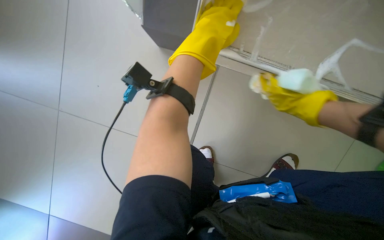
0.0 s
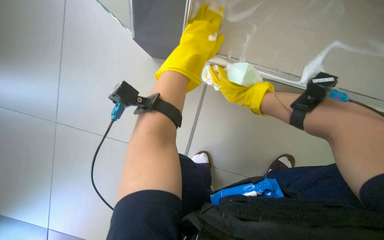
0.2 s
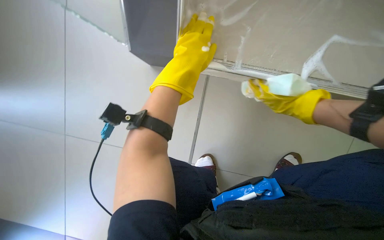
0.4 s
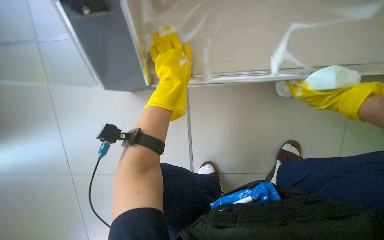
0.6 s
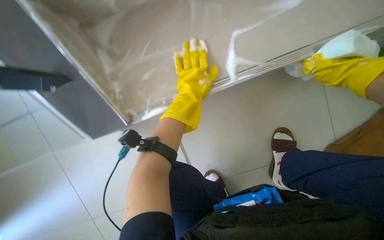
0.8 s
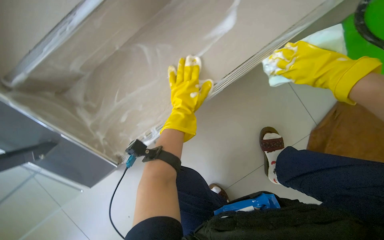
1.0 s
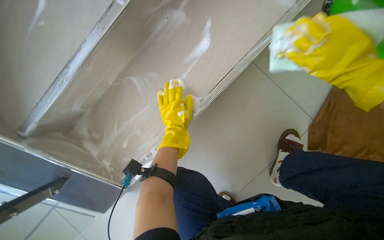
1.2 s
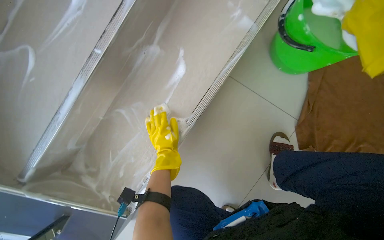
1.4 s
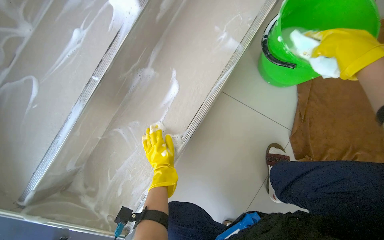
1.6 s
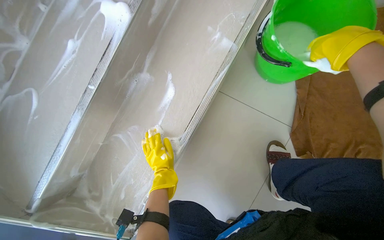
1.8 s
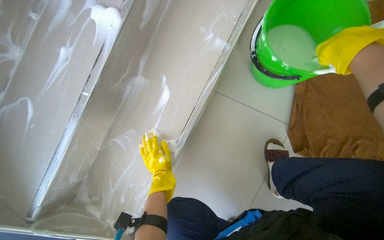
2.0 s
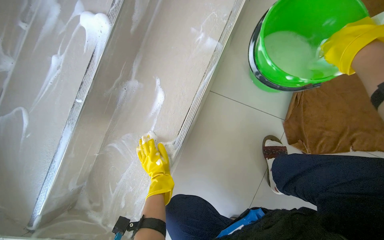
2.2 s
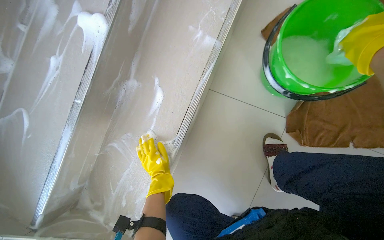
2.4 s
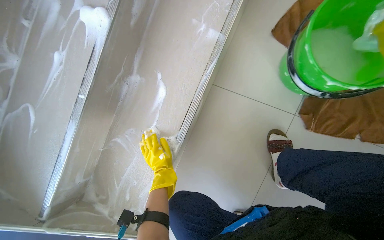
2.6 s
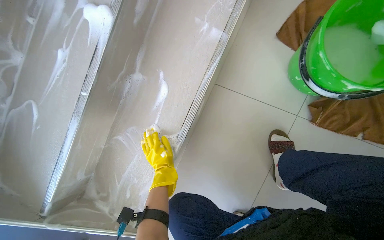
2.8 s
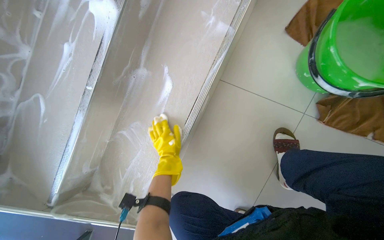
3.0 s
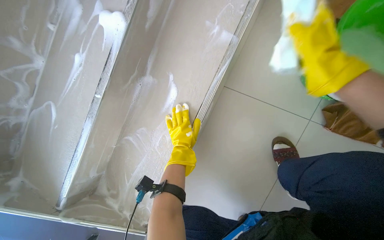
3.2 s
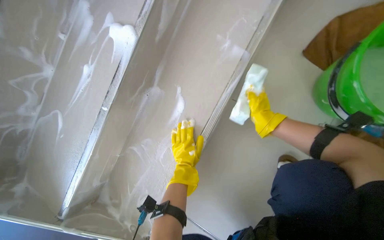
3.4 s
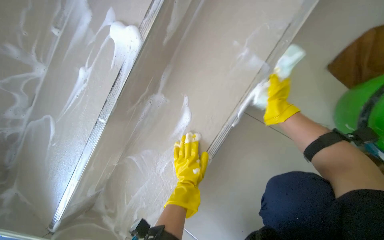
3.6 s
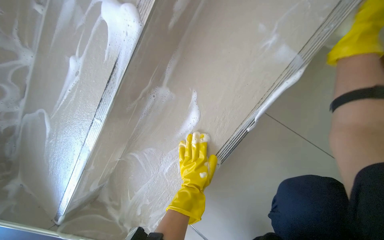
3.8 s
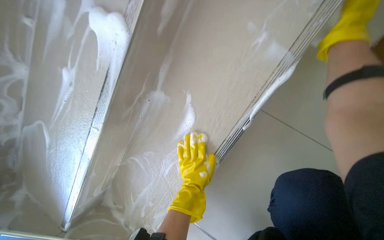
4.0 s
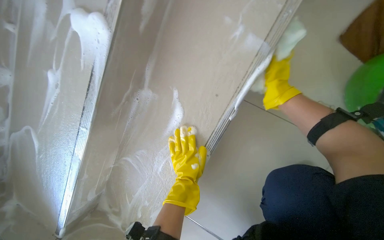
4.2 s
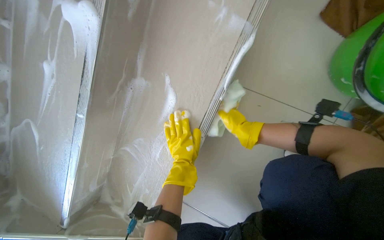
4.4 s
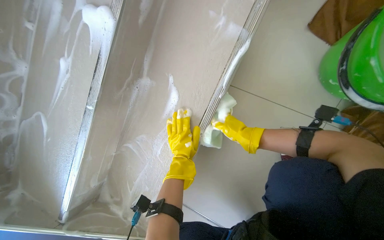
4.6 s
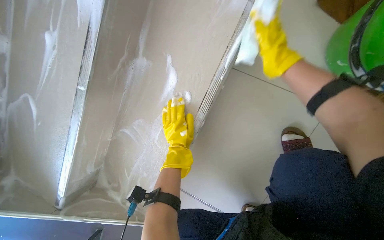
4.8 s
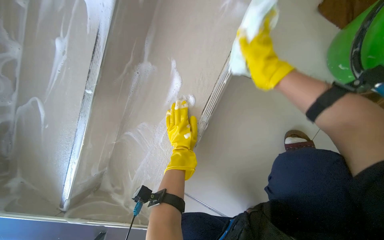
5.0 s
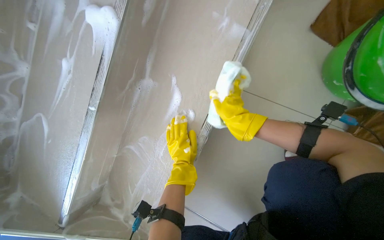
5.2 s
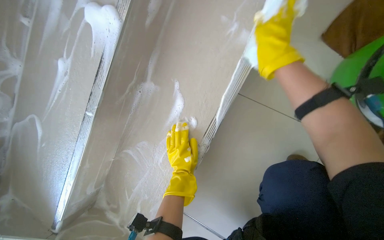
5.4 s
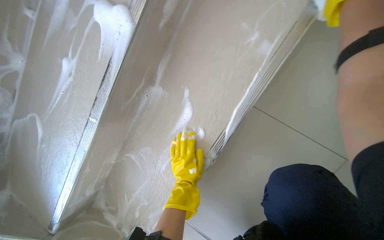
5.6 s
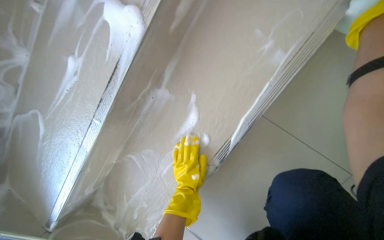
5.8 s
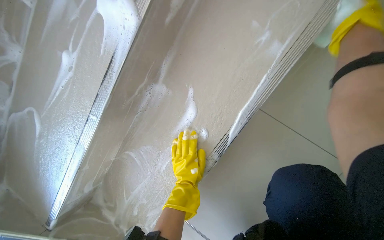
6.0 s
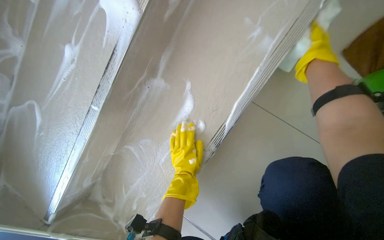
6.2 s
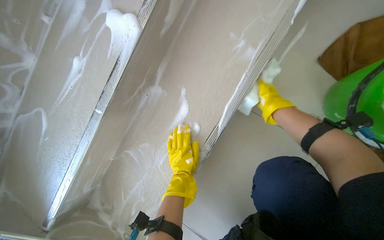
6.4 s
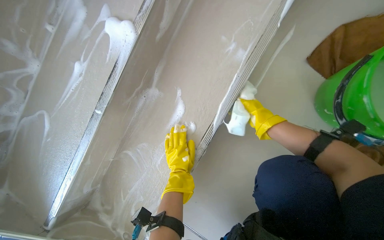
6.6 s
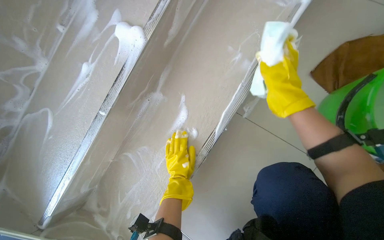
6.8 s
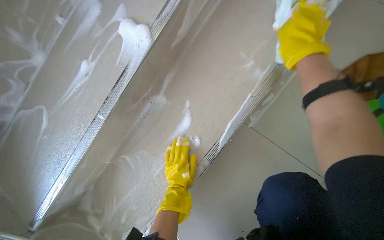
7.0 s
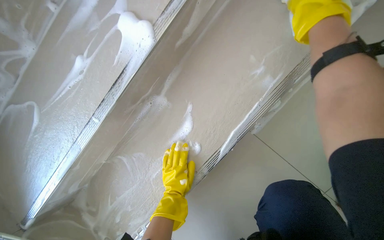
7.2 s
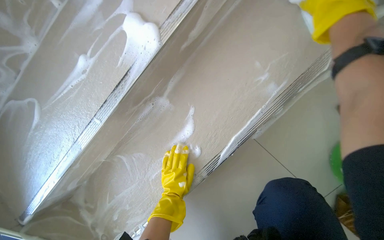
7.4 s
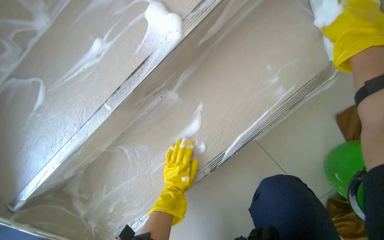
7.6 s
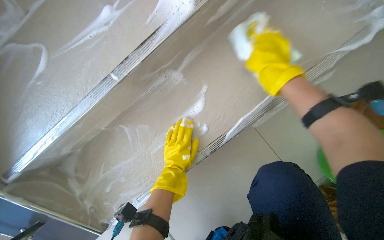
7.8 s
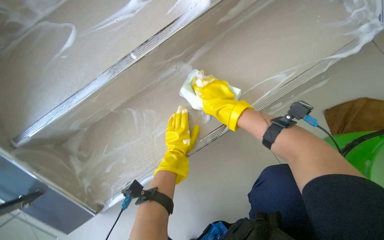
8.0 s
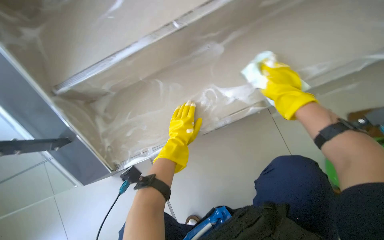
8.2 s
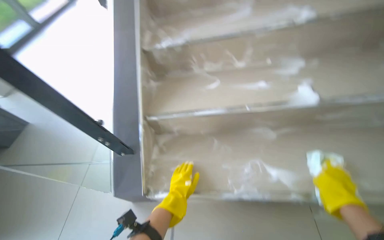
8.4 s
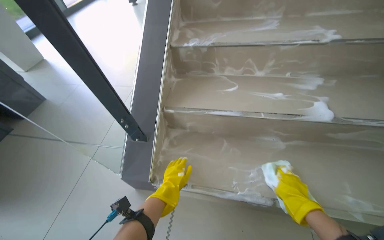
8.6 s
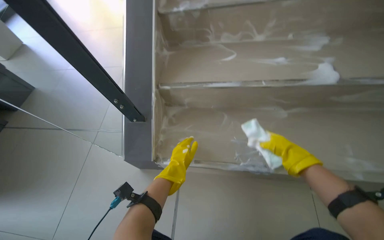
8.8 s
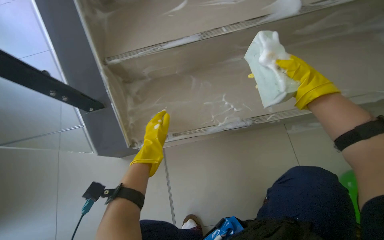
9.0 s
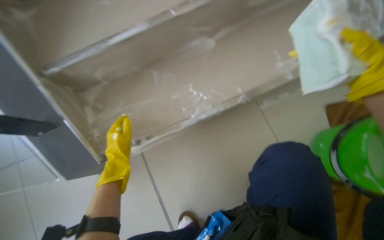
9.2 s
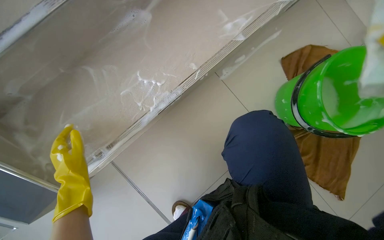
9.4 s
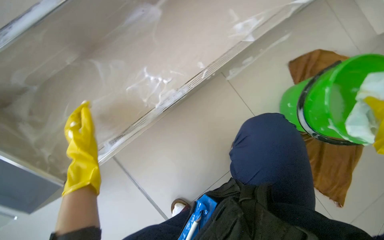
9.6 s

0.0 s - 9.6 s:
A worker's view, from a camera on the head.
Job: wiping surfaces.
The whole recording: Scrubbing stair risers and sides. The worker scrubs the risers and sides of the stairs with a sponge and cleaning solution.
0.0 s - 1.6 s: The wearer looks some 15 degrees further upward. Everything in view rotates approximately 40 degrees counterclockwise.
1.6 s - 3.2 s: The left hand heads up the picture, covering some 10 cm.
8.0 s - 9.6 s: The wearer's head swings approximately 25 degrees to the right. The view tilts approximately 20 degrees downward.

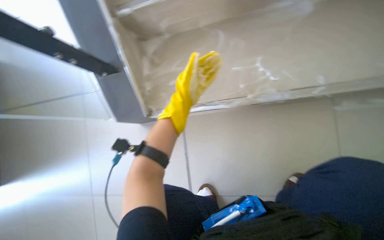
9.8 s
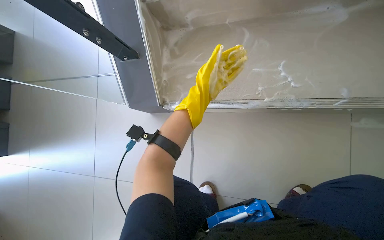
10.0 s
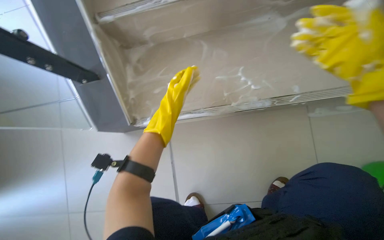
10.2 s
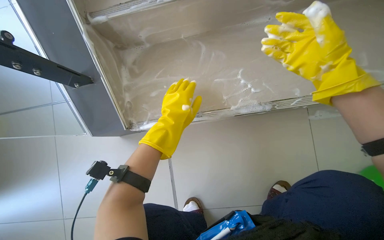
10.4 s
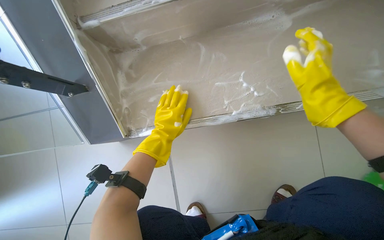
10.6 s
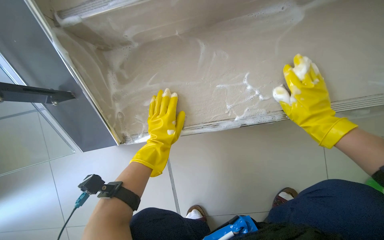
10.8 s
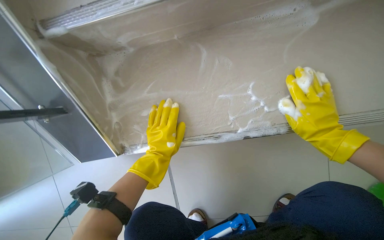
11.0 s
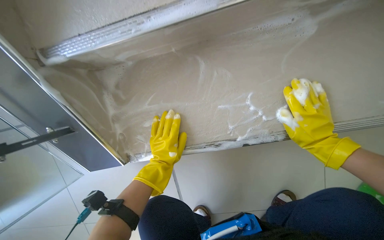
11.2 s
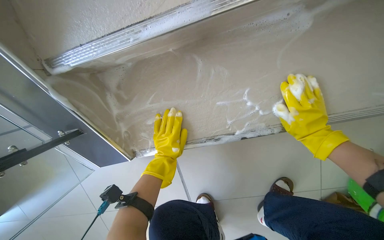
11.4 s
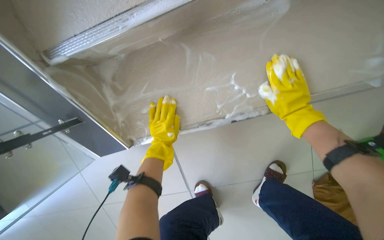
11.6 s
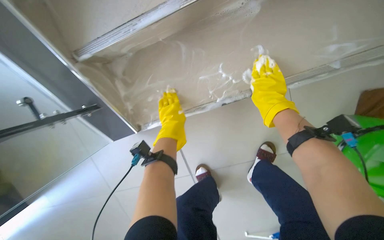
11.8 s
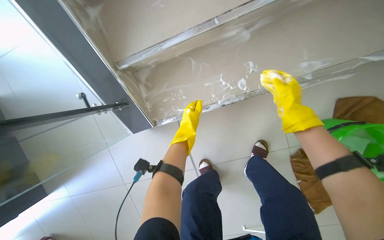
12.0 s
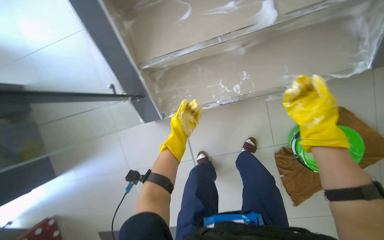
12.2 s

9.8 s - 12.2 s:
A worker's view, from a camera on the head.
Job: wiping surfaces.
The whole recording: Scrubbing stair risers and sides. The worker scrubs the risers and sides of the stairs with a sponge and cleaning solution.
11.0 s - 12.2 s: The head travels about 50 cm.

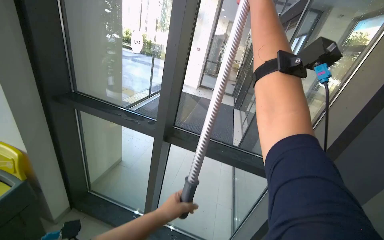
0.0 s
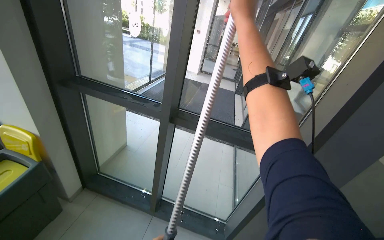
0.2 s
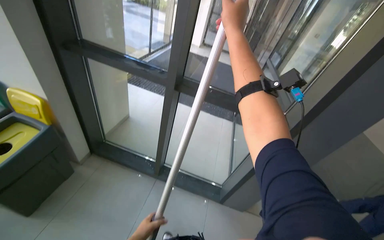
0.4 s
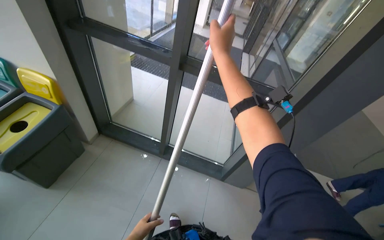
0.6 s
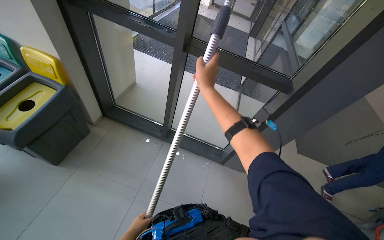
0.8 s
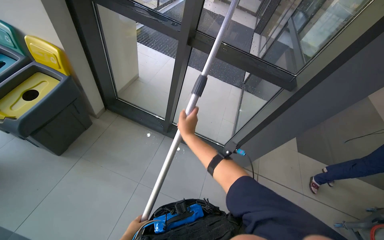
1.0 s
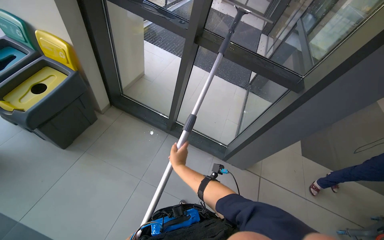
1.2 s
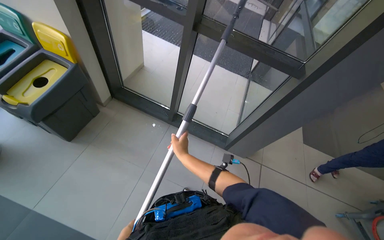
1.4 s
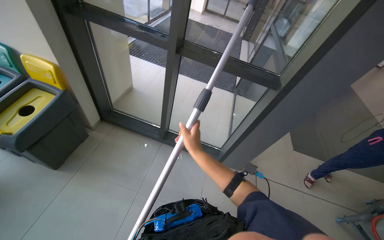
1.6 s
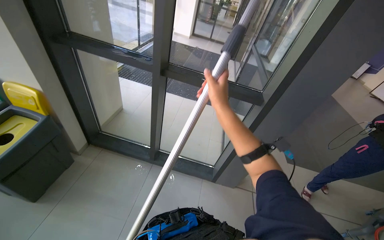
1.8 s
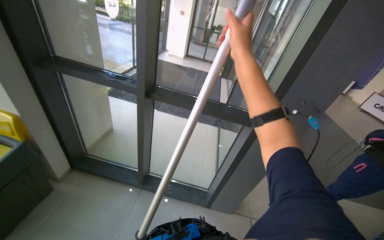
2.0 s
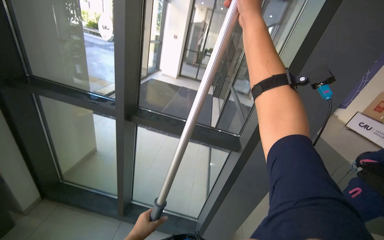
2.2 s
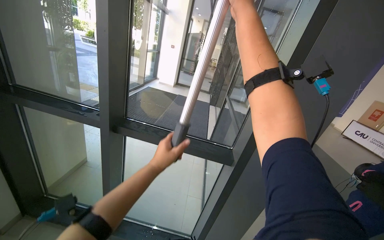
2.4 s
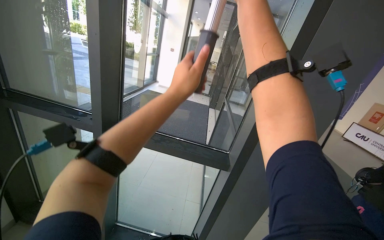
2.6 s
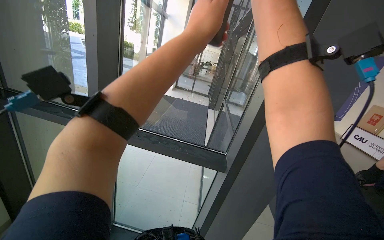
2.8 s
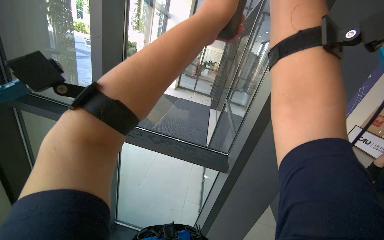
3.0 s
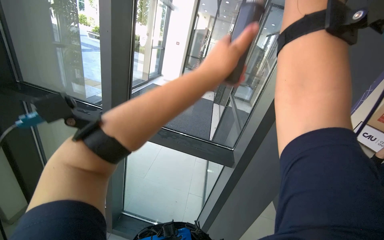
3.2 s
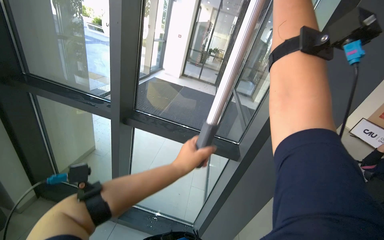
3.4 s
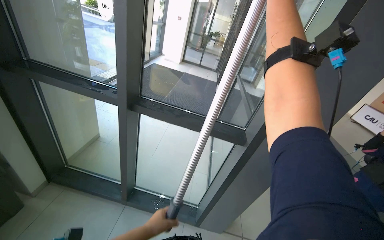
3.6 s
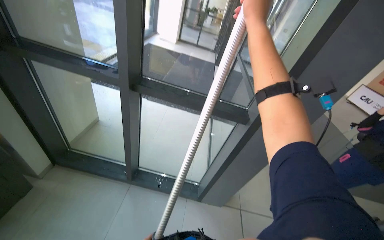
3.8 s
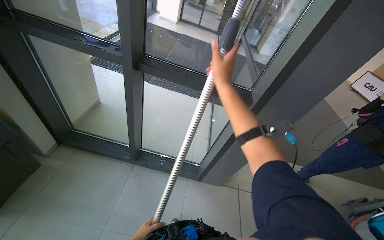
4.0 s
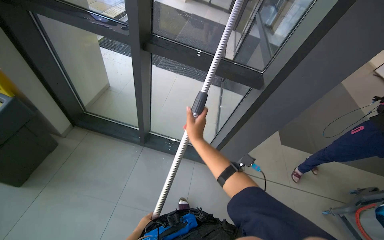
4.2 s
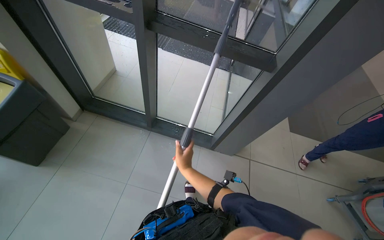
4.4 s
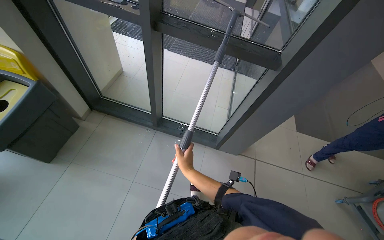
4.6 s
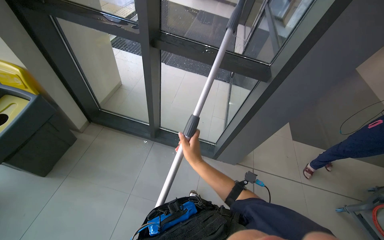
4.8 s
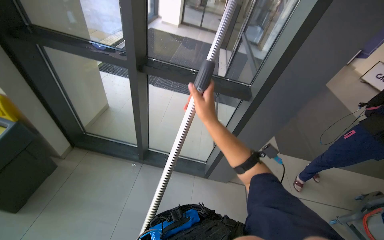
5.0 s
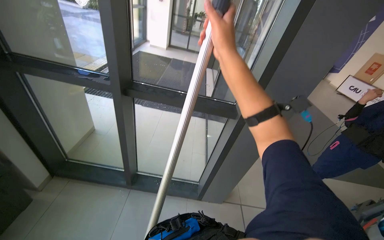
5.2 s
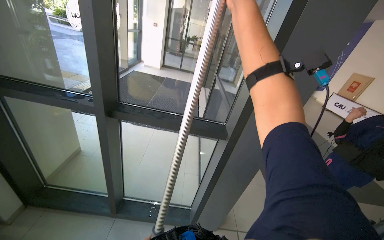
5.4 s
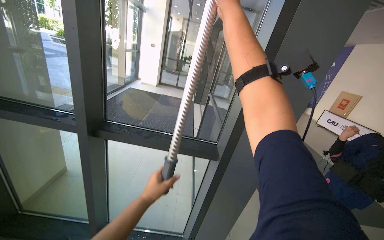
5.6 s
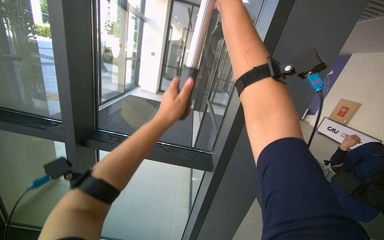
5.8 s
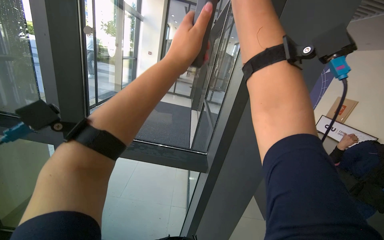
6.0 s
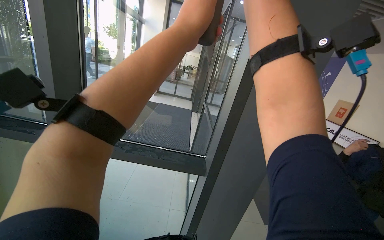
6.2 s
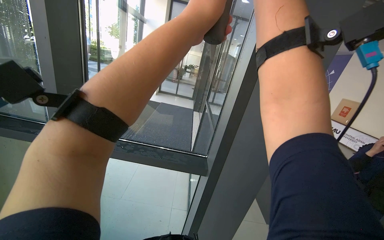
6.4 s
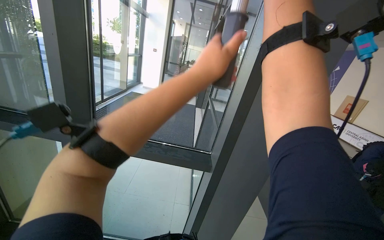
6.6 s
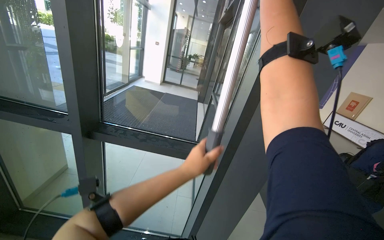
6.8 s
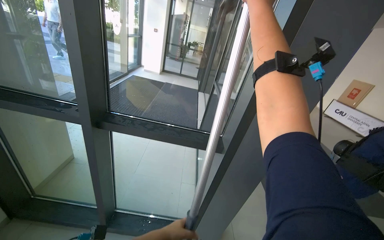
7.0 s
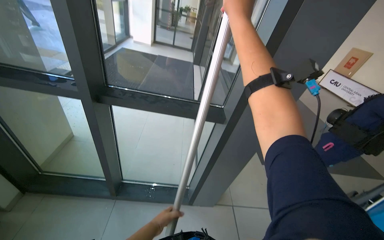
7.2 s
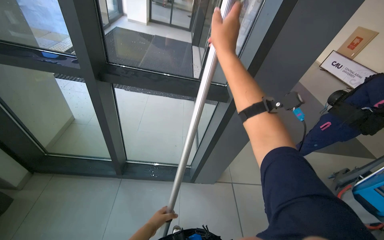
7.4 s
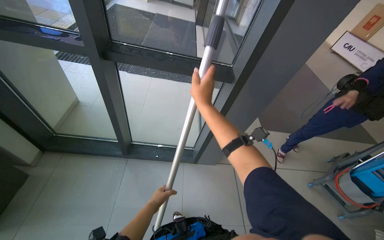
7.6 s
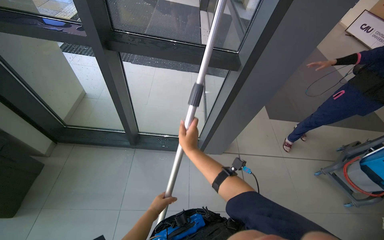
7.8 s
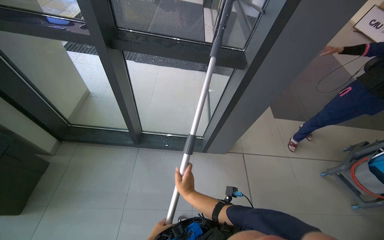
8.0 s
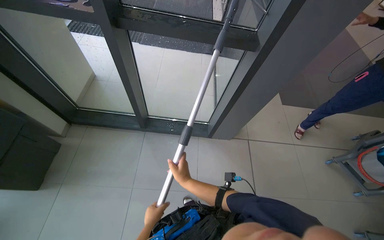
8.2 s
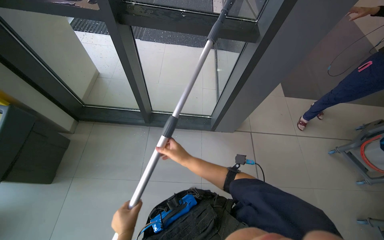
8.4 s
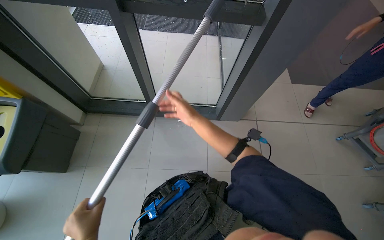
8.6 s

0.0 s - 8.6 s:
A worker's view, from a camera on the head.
Job: cleaning windows.
The whole recording: Cleaning glass panels. The worker cleans the glass panels with a long pole tool and then wipes them with a cloth.
0.0 s - 1.4 s: The view tips downward by roughly 30 degrees.
1.4 s - 2.8 s: The camera pitches upward, by some 30 degrees.
2.8 s - 4.4 s: The view tilts about 30 degrees downward. The right hand travels down the picture and to the left by roughly 80 cm.
4.4 s - 5.8 s: The camera pitches upward, by about 35 degrees. The right hand heads up the picture and to the right, covering approximately 90 cm.
5.8 s - 7.2 s: The view tips downward by some 15 degrees. The left hand heads down the picture, covering approximately 50 cm.
7.2 s - 8.6 s: The view tilts roughly 25 degrees downward. The right hand moves down the picture and to the left, about 60 cm, while the left hand goes some 40 cm nearer to the camera and to the left.
